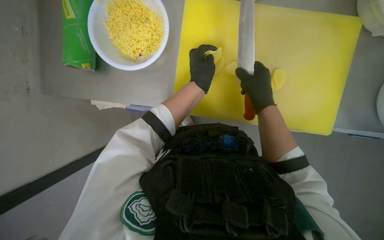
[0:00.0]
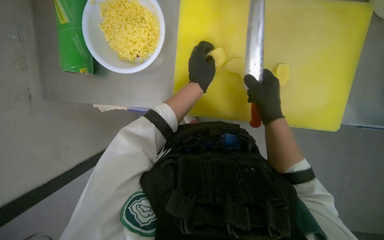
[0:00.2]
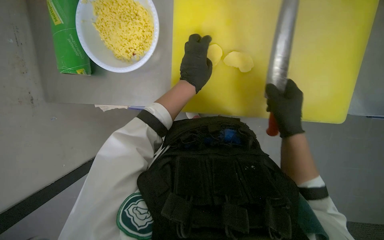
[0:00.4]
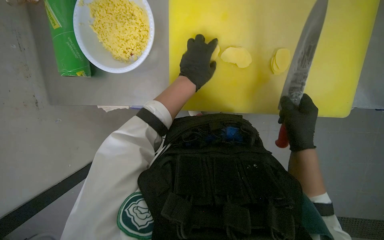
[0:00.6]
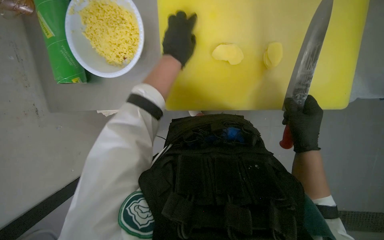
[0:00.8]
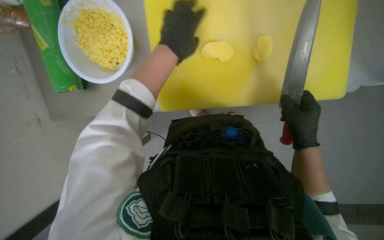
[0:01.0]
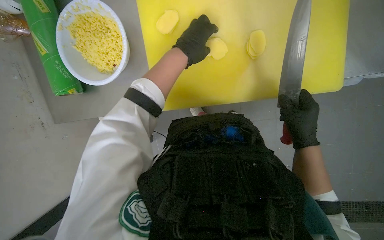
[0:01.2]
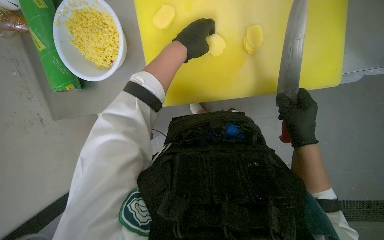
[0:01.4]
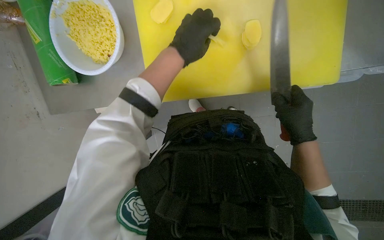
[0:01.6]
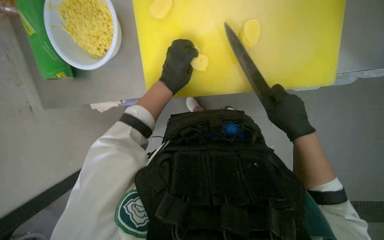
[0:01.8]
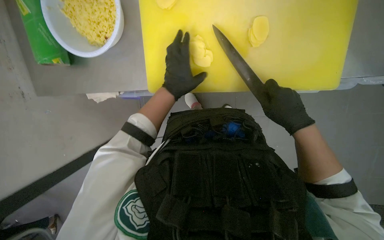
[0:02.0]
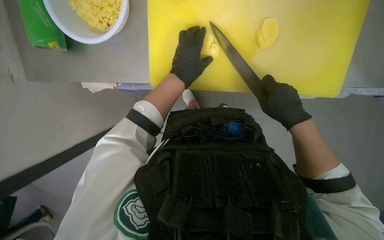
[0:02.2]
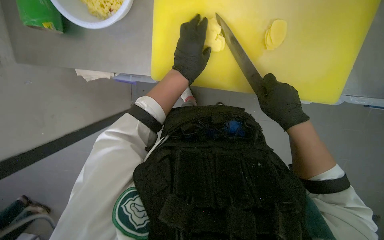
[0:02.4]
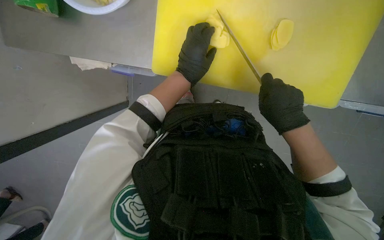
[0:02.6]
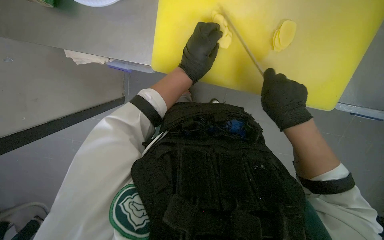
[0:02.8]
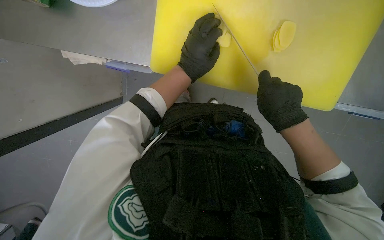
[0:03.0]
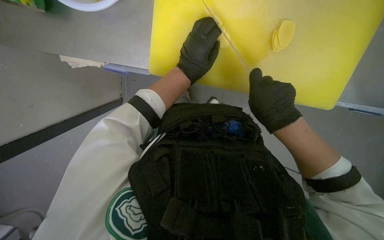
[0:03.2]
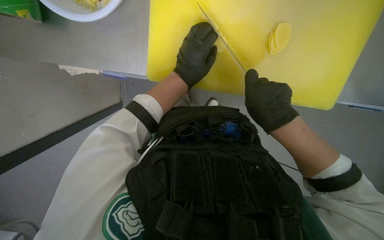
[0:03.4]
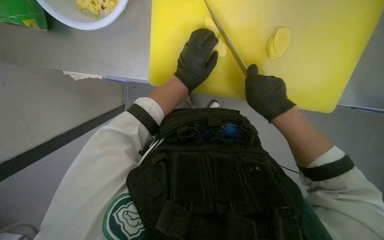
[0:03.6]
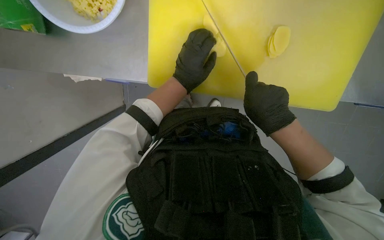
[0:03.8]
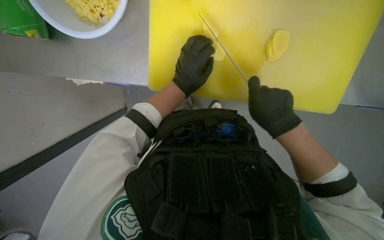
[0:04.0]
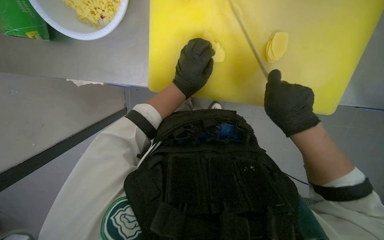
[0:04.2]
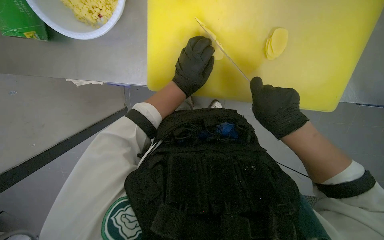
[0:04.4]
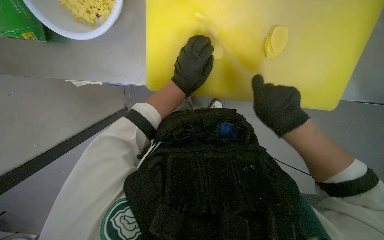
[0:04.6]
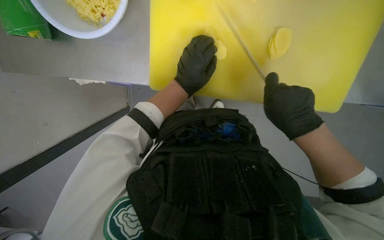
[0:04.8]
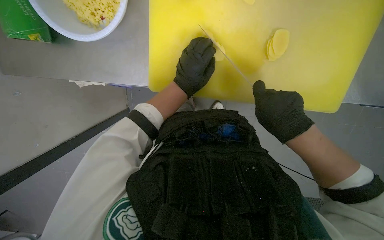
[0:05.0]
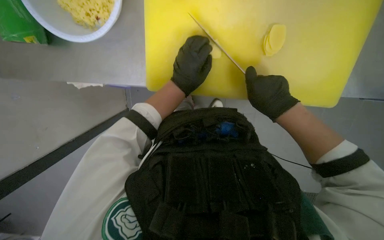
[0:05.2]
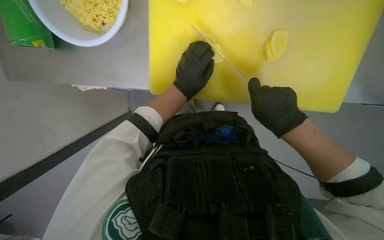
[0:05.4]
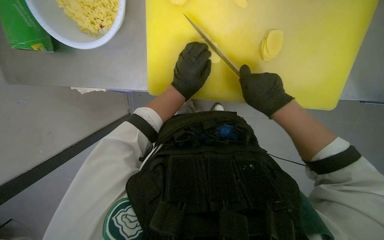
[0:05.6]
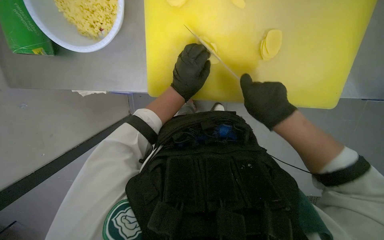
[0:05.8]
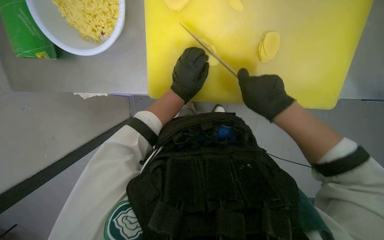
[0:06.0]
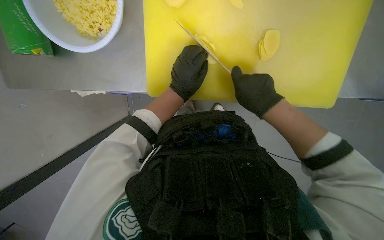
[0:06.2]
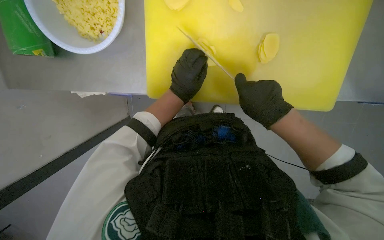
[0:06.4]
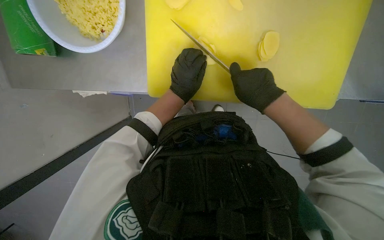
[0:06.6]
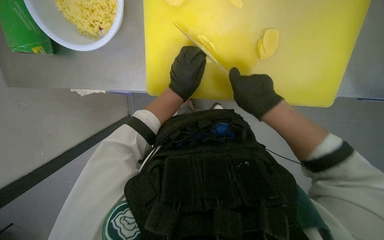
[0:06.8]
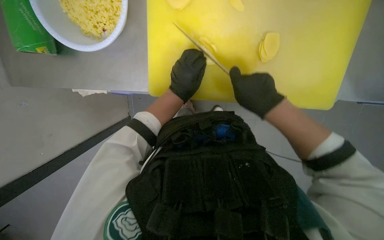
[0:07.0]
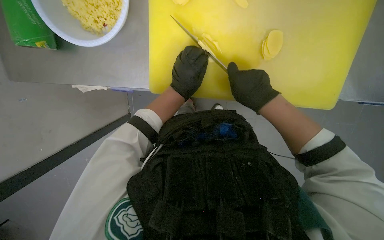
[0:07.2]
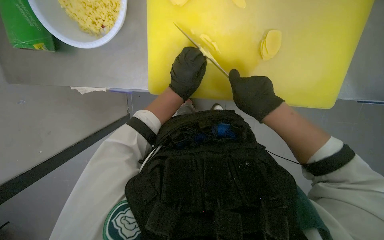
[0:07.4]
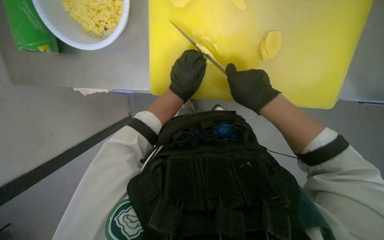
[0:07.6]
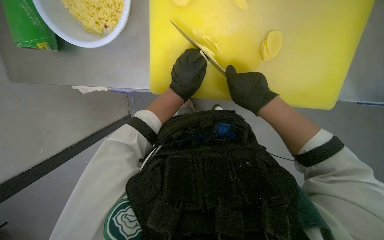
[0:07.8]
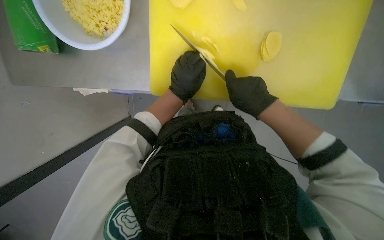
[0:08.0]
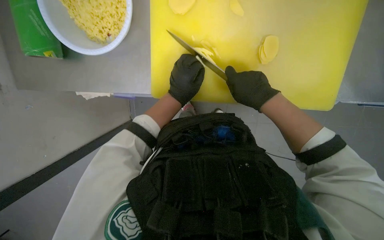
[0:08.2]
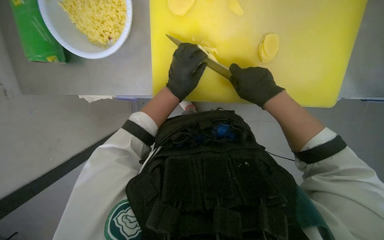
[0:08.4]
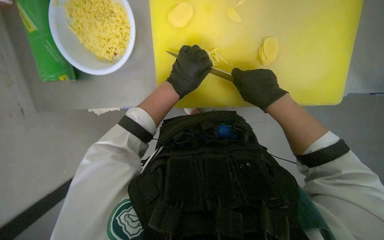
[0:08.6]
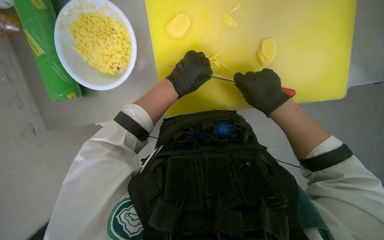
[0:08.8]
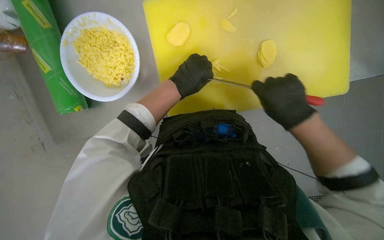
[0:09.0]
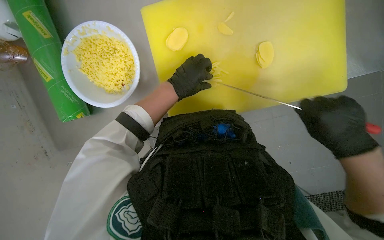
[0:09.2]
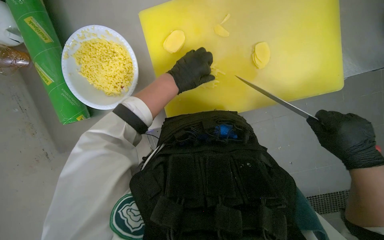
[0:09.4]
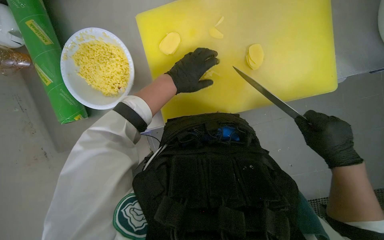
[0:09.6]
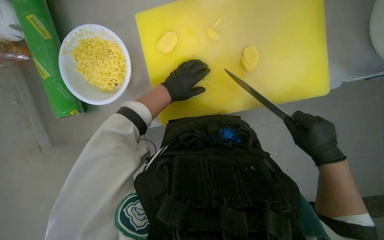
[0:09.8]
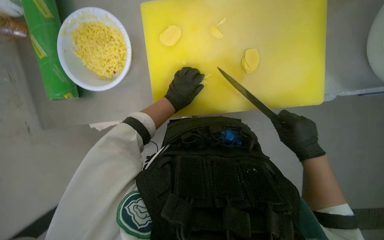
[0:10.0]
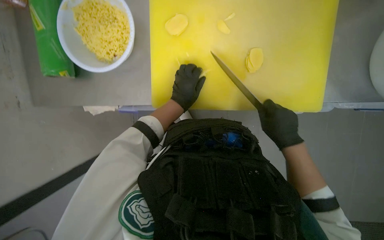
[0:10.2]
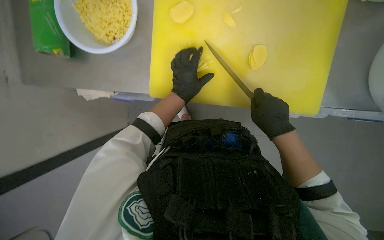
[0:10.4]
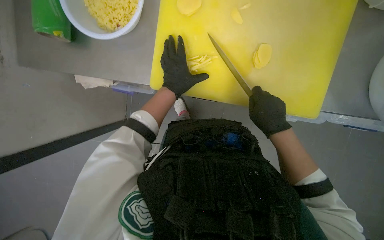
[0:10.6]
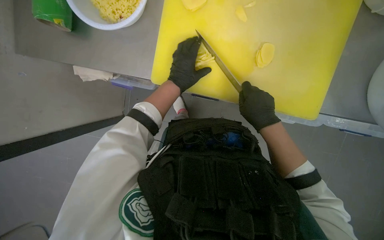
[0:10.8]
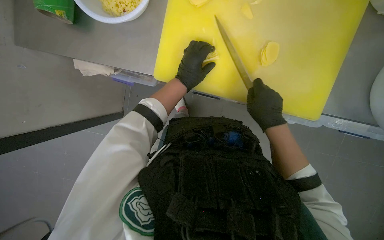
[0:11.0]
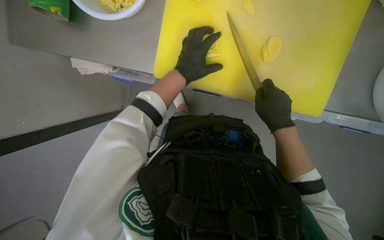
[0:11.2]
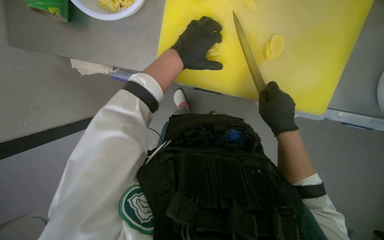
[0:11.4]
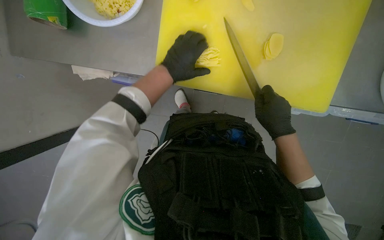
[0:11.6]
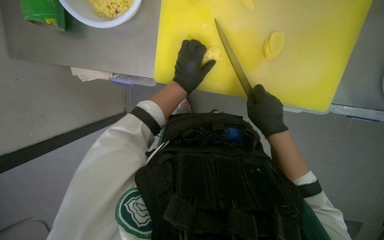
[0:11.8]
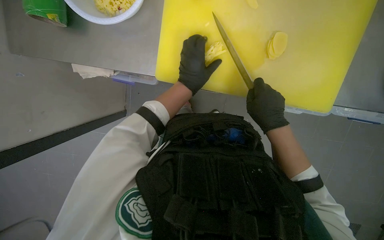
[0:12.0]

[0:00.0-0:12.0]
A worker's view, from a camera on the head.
Job: preparing food.
The whole recording: Slicing and dicing potatoes. The worker slices and dices potatoes on a yellow cutting board, then transfers them to a white bowl.
0.0 to 1.6 s: The right hand shifts some 20 cm down the picture and to the right.
3.0 to 7.6 s: The hands make small movements and keep their place.
9.0 to 10.4 s: The right hand goes to the right and returns, about 15 cm each way.
10.4 to 12.0 s: The hands stay close to where they were, moving slightly.

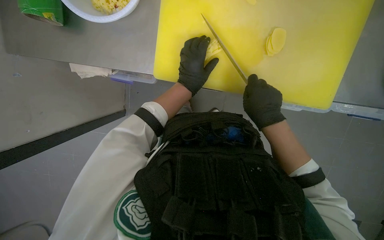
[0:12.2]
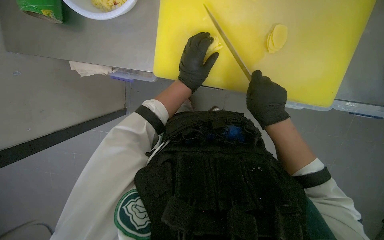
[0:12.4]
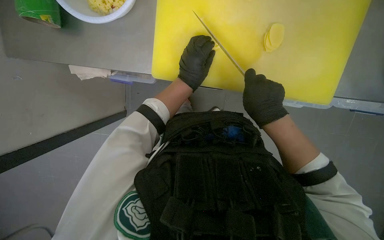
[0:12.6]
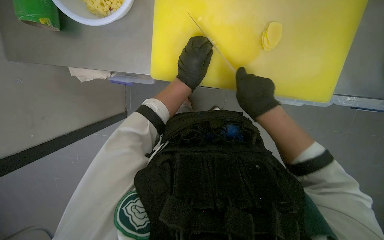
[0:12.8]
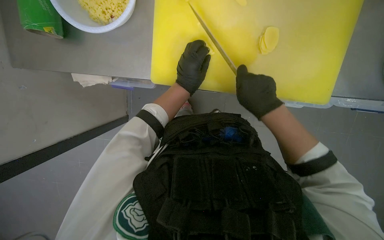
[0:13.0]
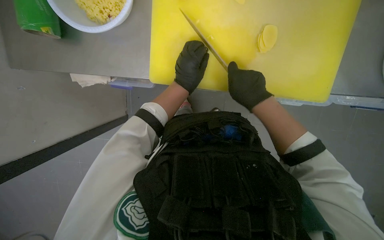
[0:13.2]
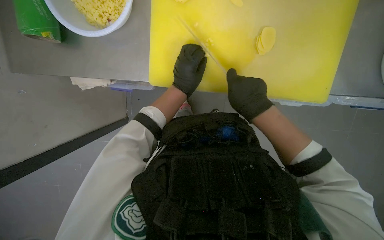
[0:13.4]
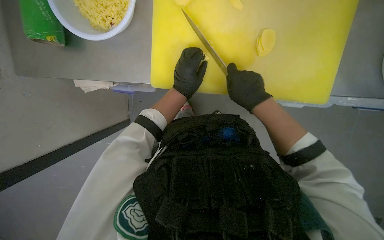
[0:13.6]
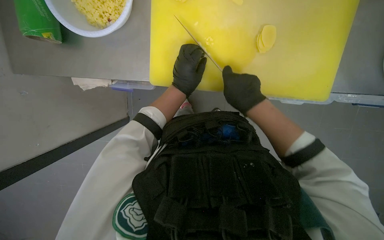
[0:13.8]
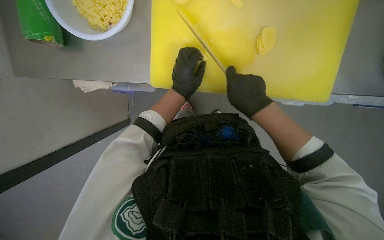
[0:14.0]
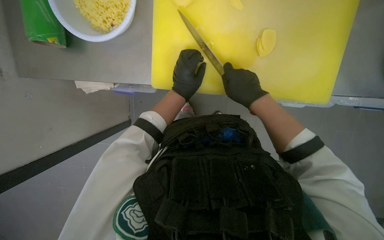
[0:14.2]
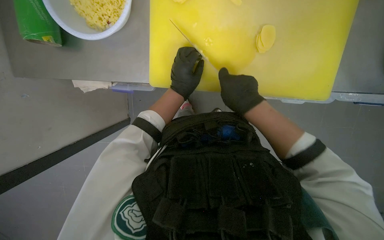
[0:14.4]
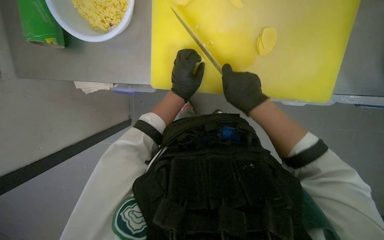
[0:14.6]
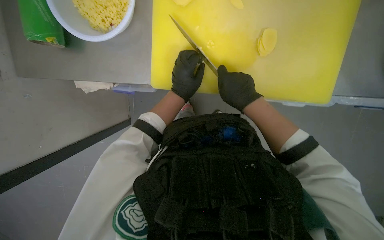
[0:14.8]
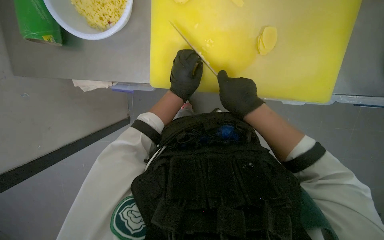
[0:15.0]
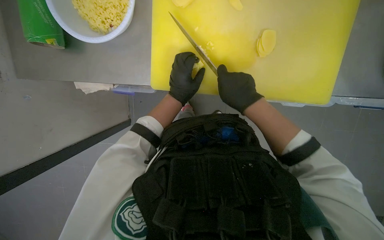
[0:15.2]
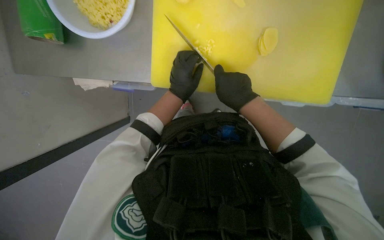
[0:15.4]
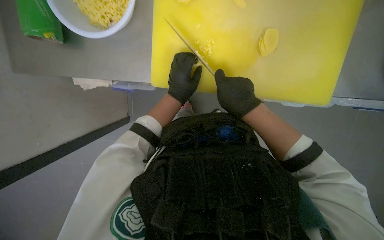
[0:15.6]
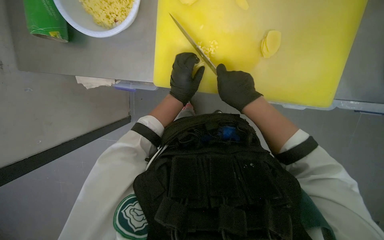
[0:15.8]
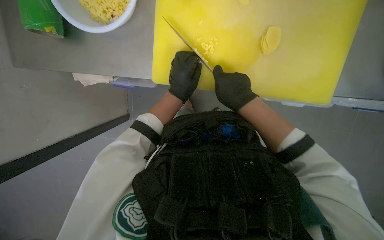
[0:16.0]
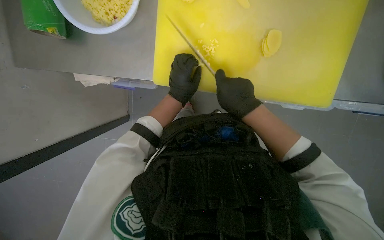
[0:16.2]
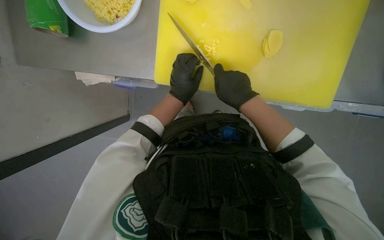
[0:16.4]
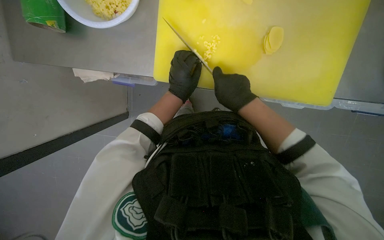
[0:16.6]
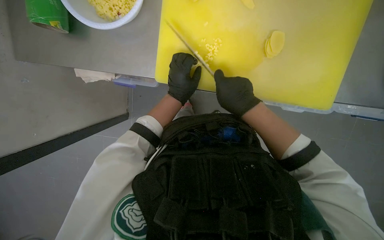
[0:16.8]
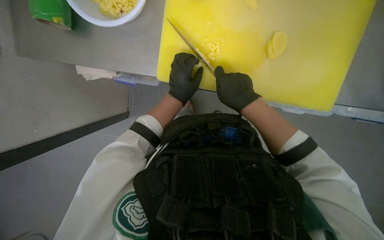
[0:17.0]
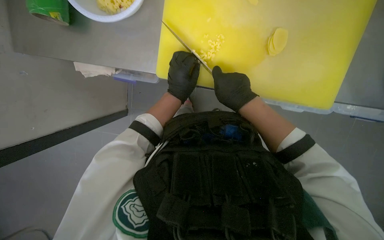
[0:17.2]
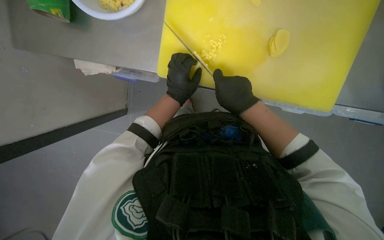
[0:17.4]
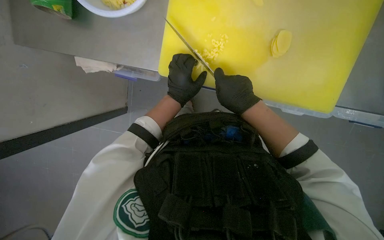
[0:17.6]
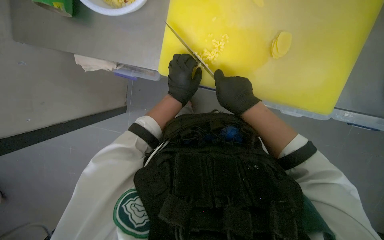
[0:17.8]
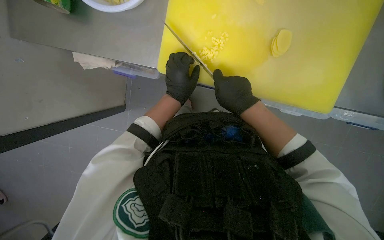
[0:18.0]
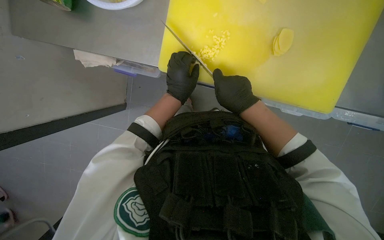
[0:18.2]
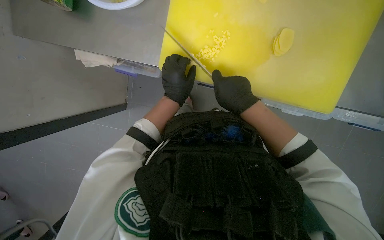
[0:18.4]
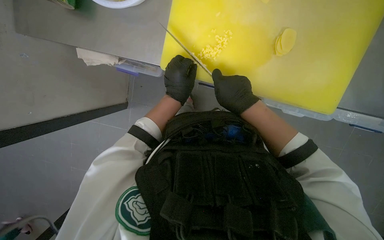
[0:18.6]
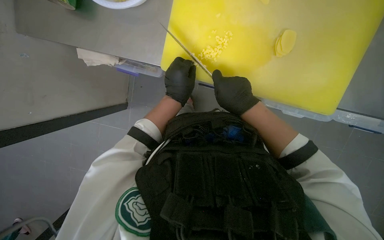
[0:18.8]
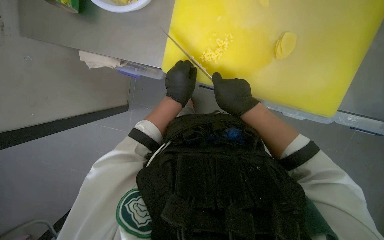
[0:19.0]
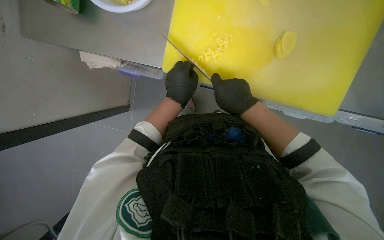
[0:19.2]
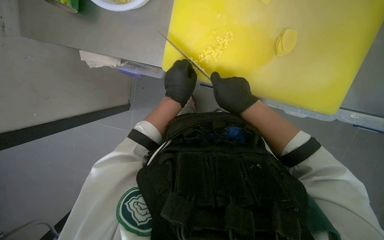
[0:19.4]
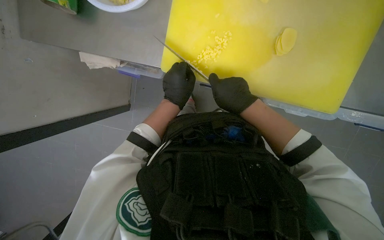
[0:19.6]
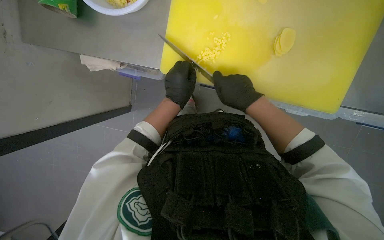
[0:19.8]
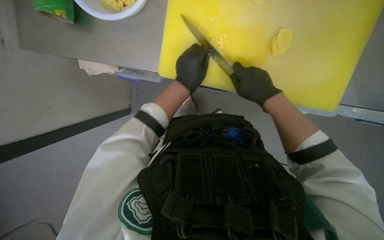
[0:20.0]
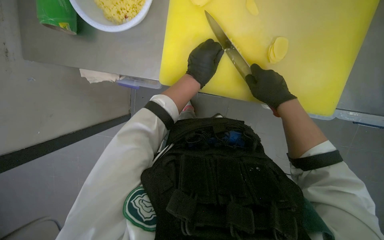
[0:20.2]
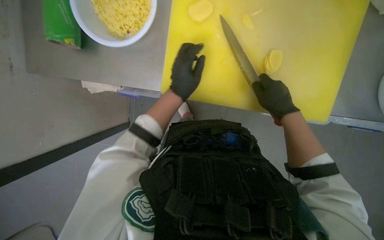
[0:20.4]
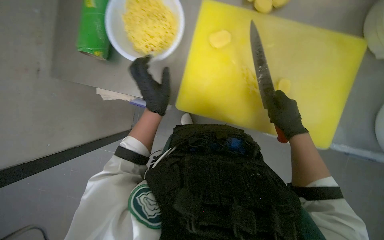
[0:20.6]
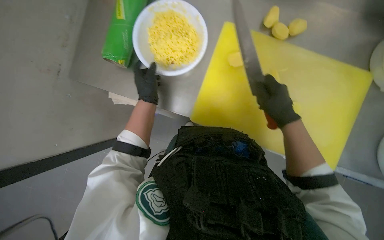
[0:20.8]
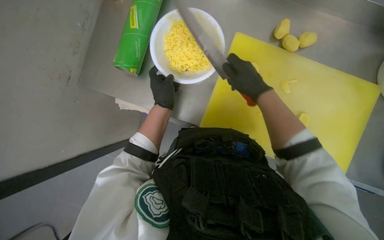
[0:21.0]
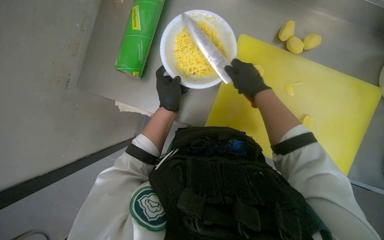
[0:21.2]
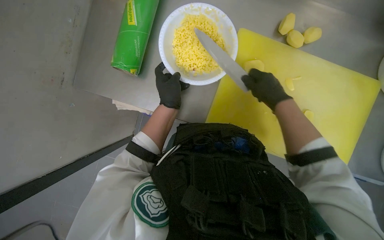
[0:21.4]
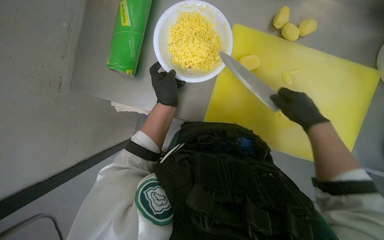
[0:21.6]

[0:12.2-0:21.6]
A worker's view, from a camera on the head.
Job: preparing food.
The whole recording: Slicing and dicing potatoes. The worker slices and dices potatoes on a yellow cutting board, then transfers them to a white bowl.
12.2 to 20.0 s: The hands are busy where they are.
20.0 to 21.6 s: The wearer looks roughly 25 degrees further upward. The right hand moves left and right over about 15 cm, changing direction 2 times. Meanwhile the left hand heads to the left, covering about 15 cm.
